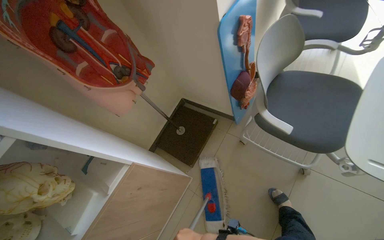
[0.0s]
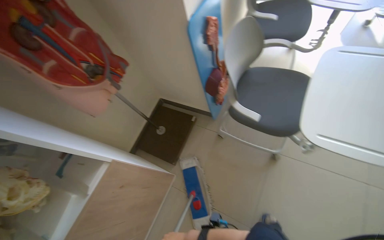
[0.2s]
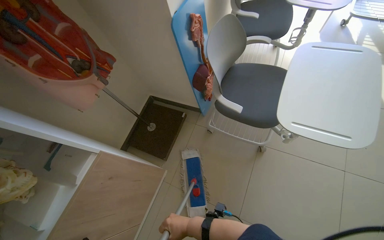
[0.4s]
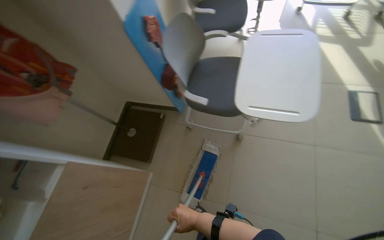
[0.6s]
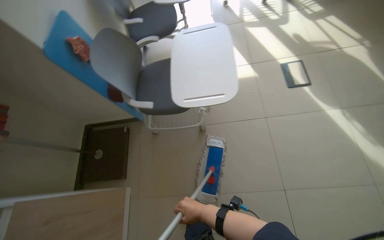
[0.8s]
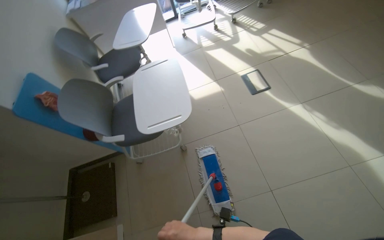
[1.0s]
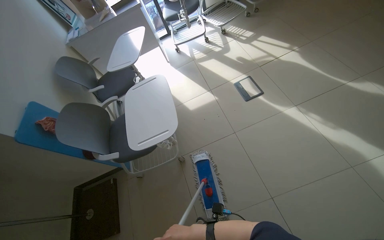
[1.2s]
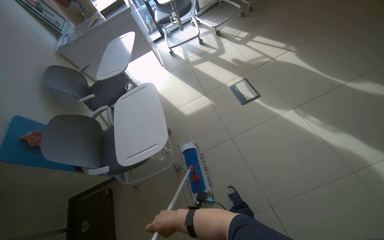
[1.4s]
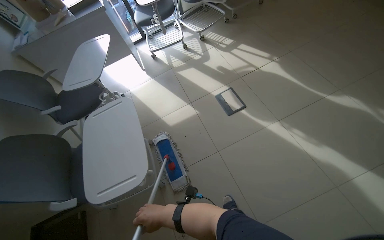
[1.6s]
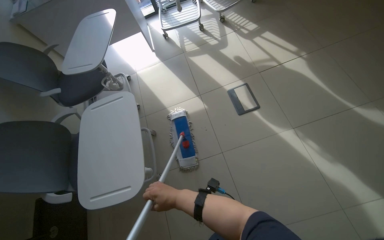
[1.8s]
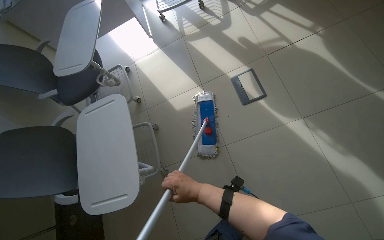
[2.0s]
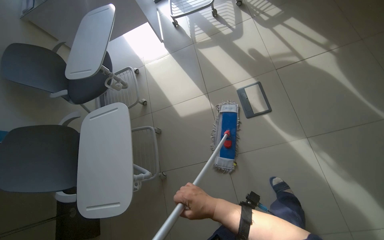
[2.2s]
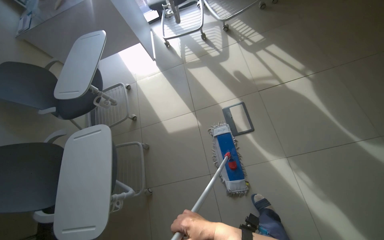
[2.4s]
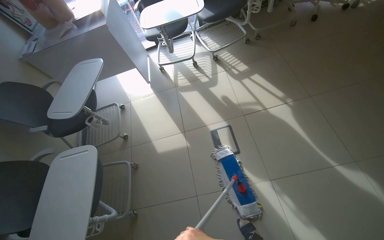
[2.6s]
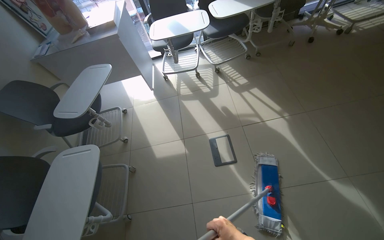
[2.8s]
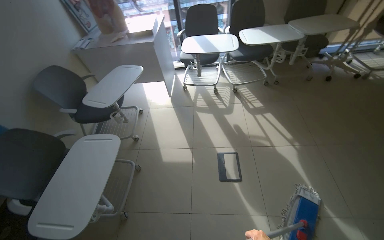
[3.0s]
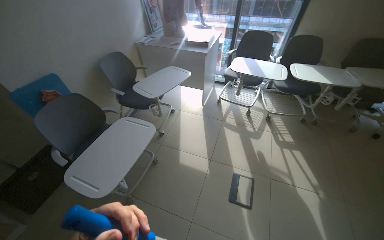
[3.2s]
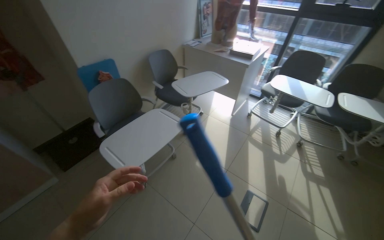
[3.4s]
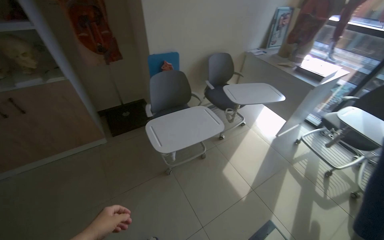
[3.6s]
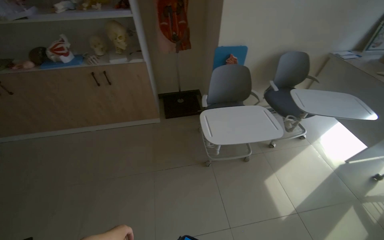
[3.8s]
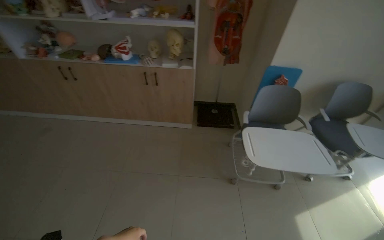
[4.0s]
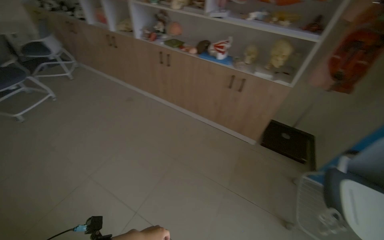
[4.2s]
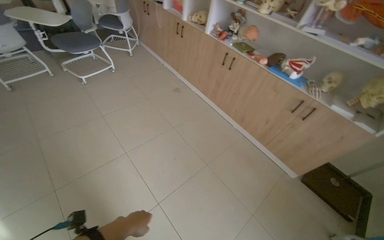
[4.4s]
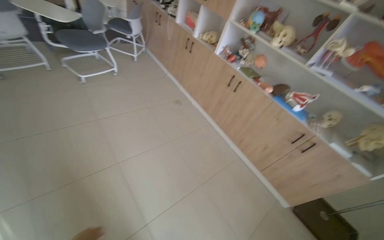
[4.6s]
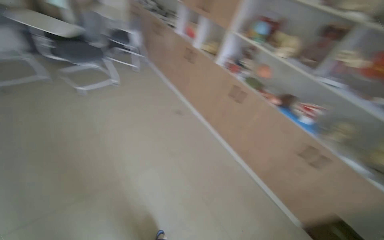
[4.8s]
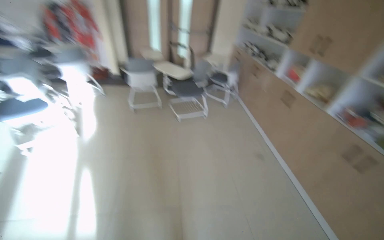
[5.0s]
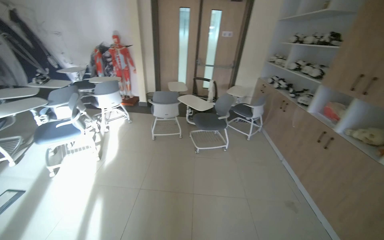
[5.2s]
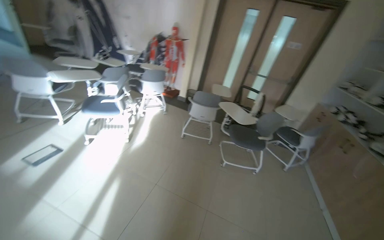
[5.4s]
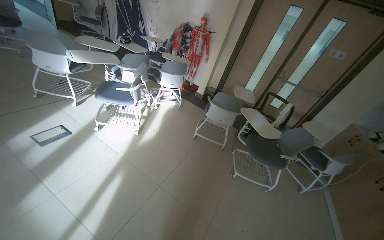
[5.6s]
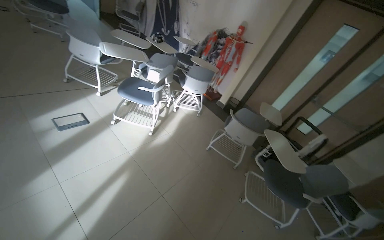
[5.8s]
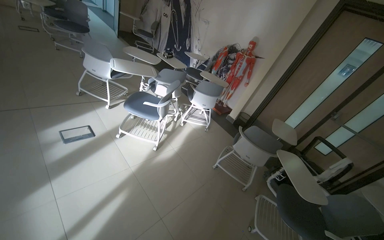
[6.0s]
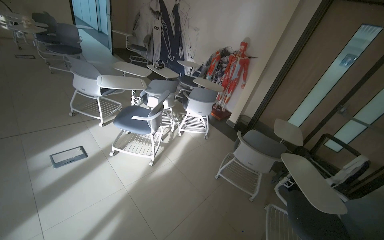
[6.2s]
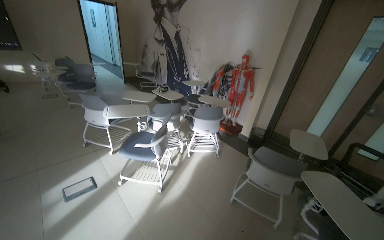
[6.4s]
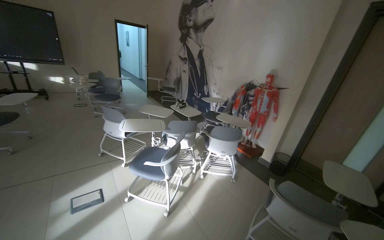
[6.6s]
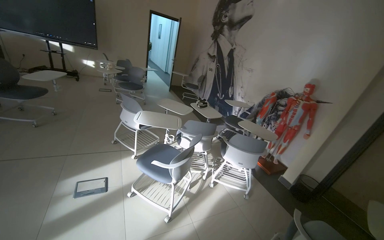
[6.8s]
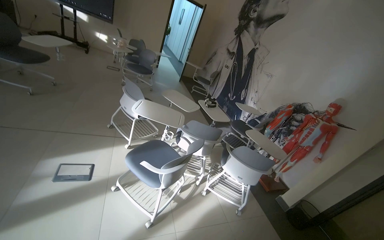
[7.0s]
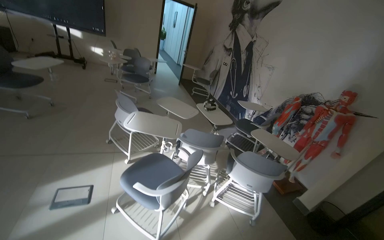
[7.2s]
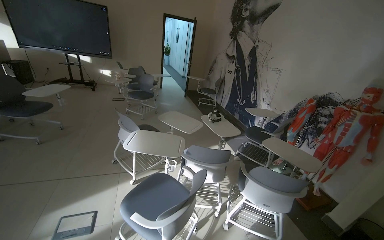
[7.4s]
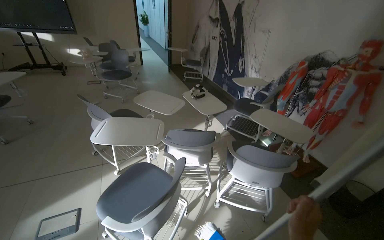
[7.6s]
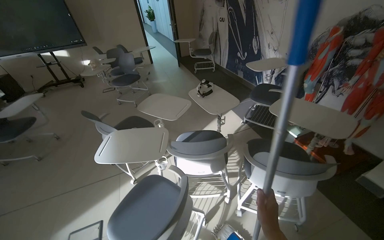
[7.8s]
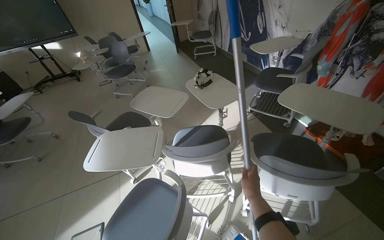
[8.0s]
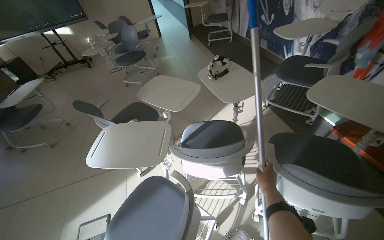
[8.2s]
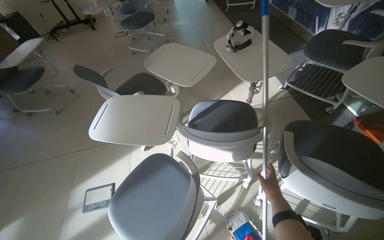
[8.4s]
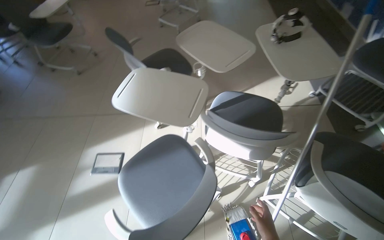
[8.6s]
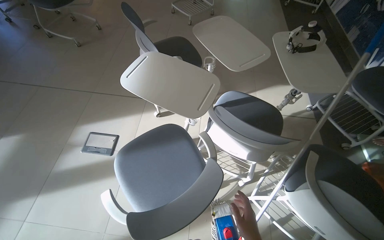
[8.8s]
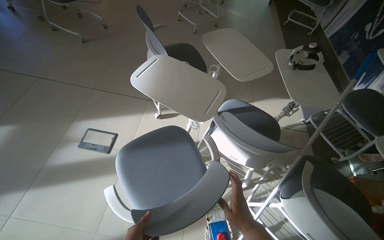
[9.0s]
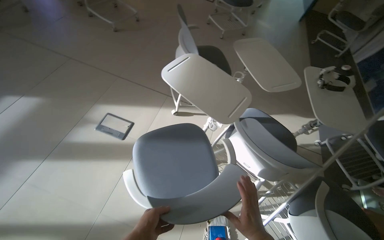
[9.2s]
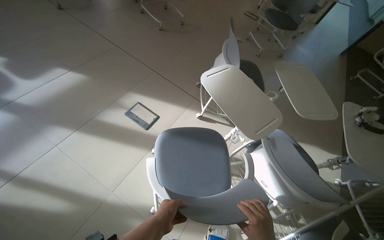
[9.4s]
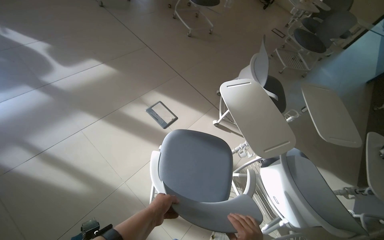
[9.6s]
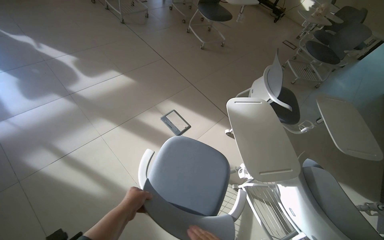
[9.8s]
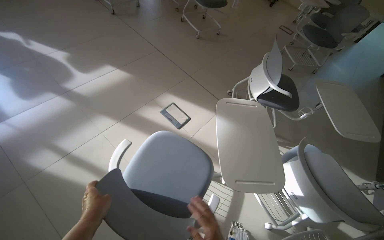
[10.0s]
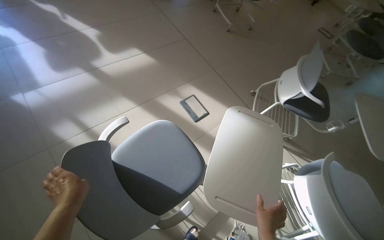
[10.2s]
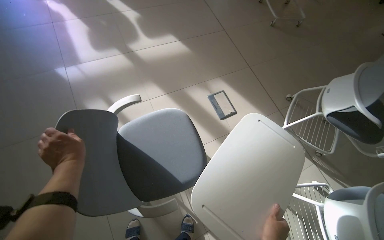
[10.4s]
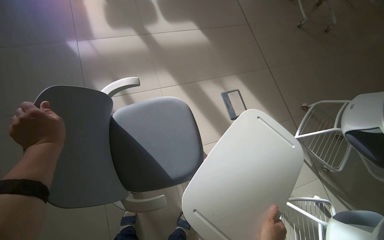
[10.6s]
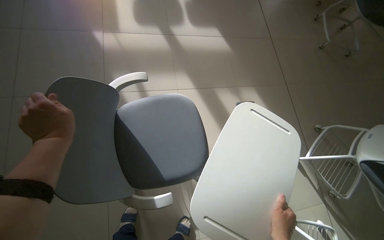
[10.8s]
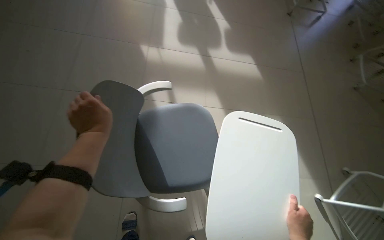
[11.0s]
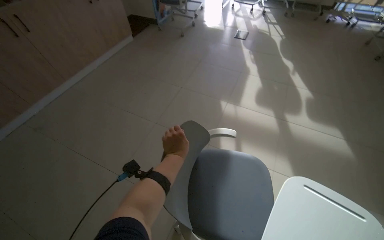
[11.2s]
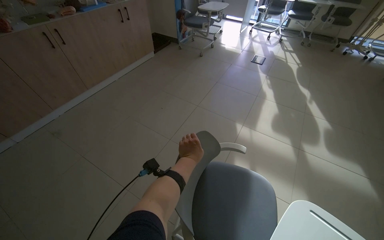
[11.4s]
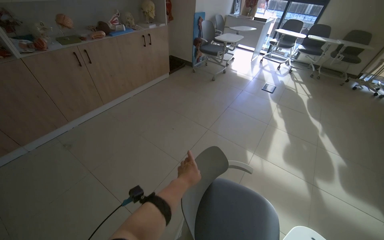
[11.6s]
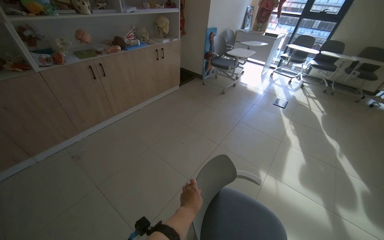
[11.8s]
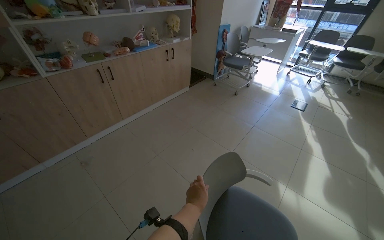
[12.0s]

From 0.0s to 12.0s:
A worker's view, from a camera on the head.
Job: organizing items.
The whole recording: Arranging chairs in room. The worker moves several chairs to clear the floor space.
From 0.0s to 1.6s: The camera travels roughly 80 cm. The head rotates approximately 55 degrees to the right. The view tilts approximately 15 degrees upward.
From 1.6s to 3.0s: The scene turns some 25 degrees clockwise in the picture.
From 3.0s to 4.4s: The camera is carried some 90 cm. The wearer looks some 140 degrees further to the left.
From 4.4s to 6.0s: The camera travels about 1 m. The wearer's head swings roughly 85 degrees to the left. The view tilts approximately 25 degrees upward.
From 6.0s to 7.6s: The camera is carried about 1 m. The view pans to the left by roughly 30 degrees.
From 7.6s to 9.0s: The camera travels some 40 cm. The wearer looks roughly 25 degrees further to the left. The camera pitches downward, by roughly 25 degrees.
From 9.0s to 10.4s: The camera is carried approximately 50 cm. The head turns to the left by about 55 degrees.
From 10.4s to 12.0s: The head travels approximately 40 cm. The wearer's head swings about 70 degrees to the left. The camera pitches upward, by roughly 40 degrees.

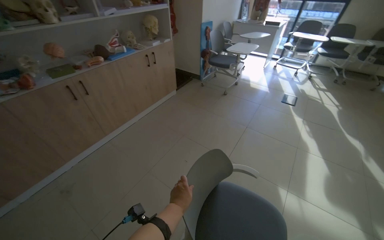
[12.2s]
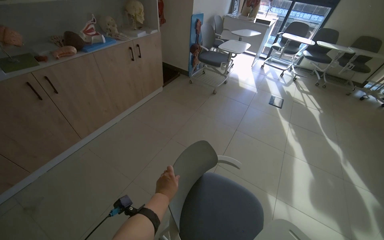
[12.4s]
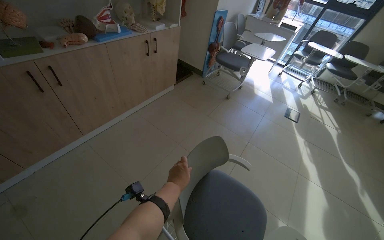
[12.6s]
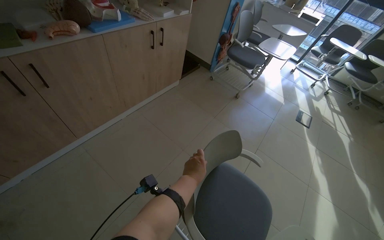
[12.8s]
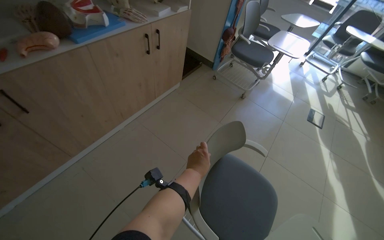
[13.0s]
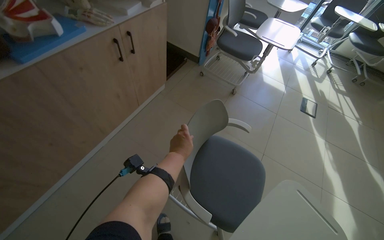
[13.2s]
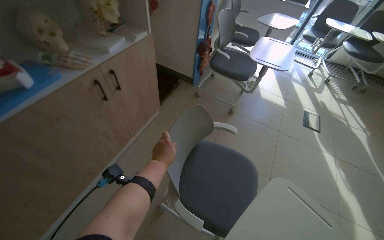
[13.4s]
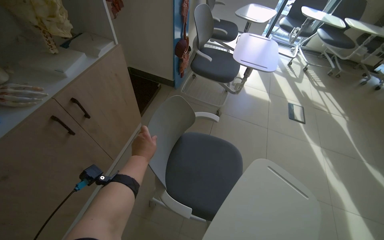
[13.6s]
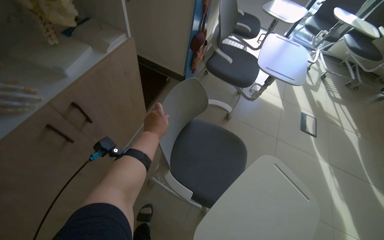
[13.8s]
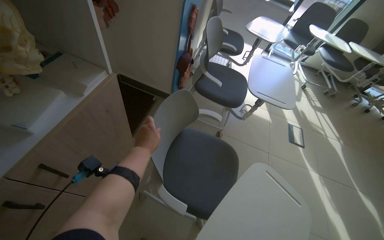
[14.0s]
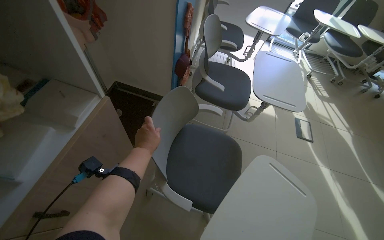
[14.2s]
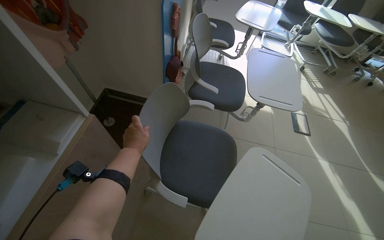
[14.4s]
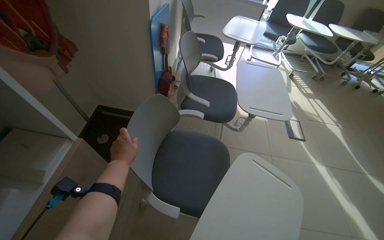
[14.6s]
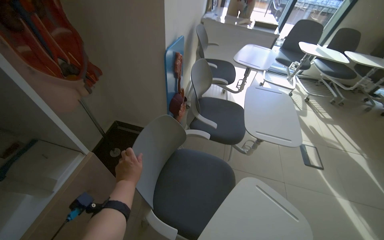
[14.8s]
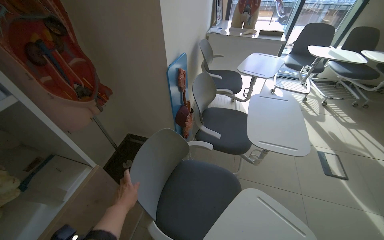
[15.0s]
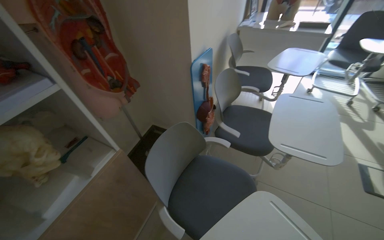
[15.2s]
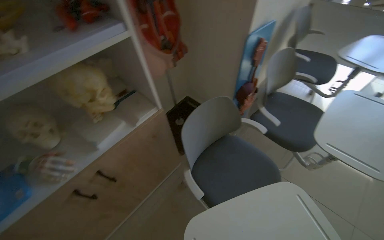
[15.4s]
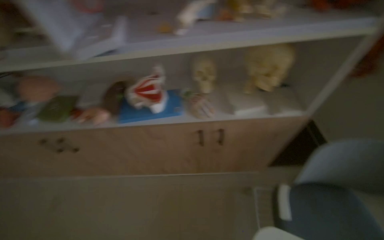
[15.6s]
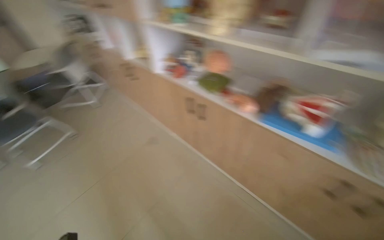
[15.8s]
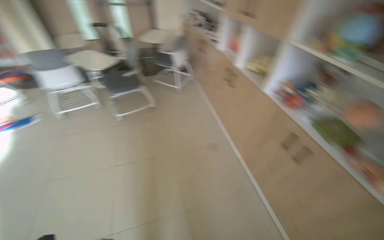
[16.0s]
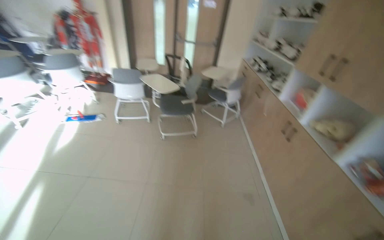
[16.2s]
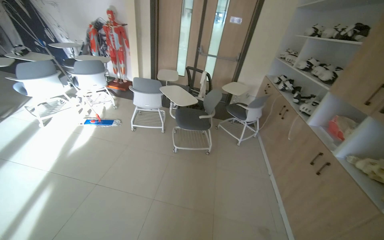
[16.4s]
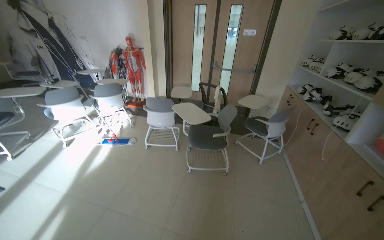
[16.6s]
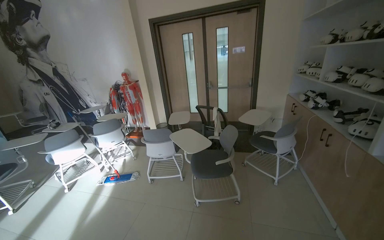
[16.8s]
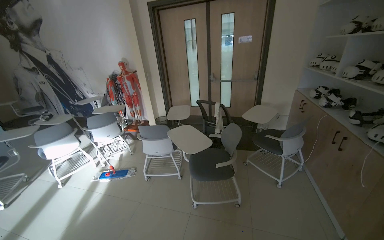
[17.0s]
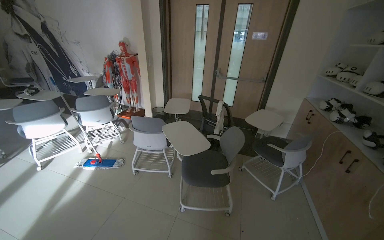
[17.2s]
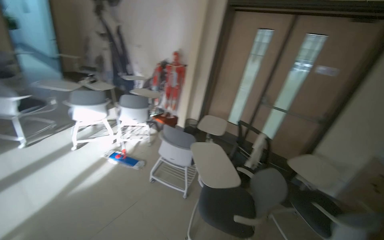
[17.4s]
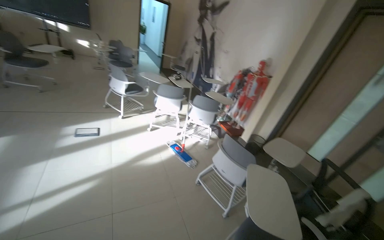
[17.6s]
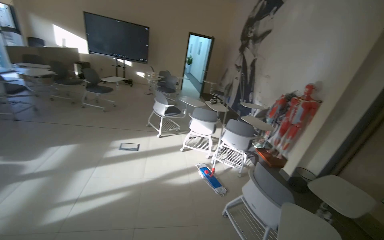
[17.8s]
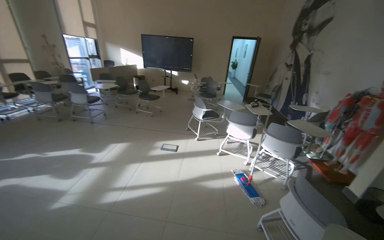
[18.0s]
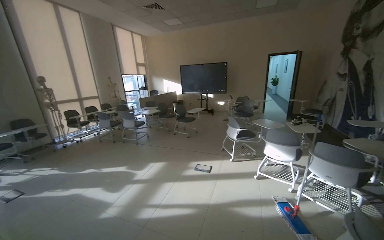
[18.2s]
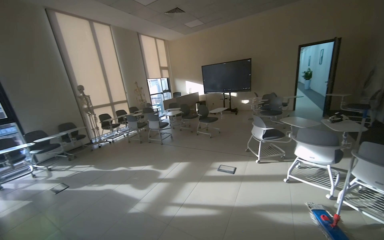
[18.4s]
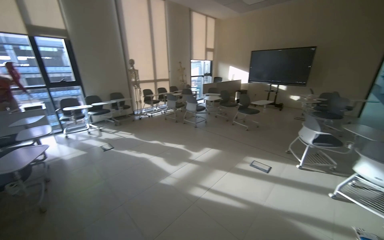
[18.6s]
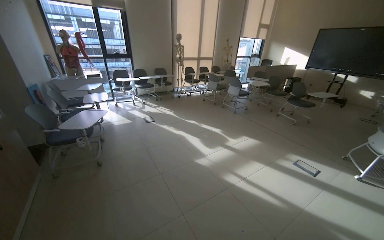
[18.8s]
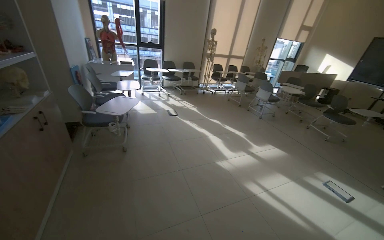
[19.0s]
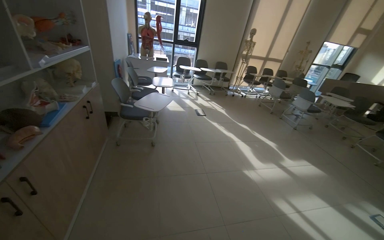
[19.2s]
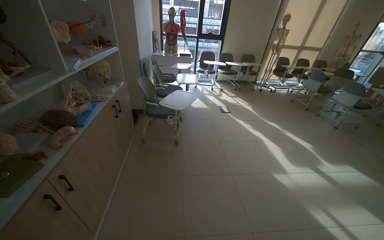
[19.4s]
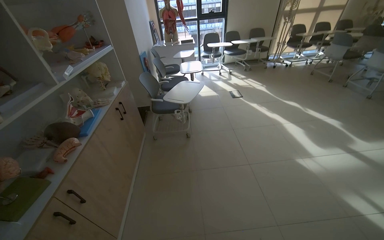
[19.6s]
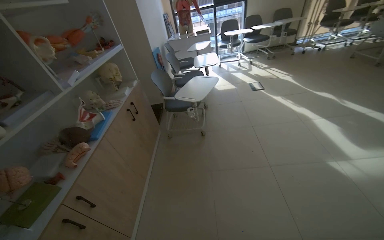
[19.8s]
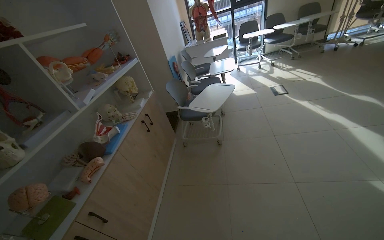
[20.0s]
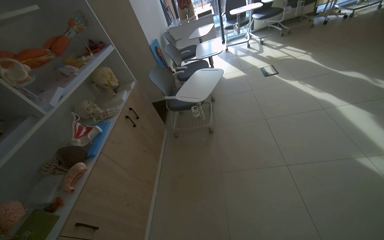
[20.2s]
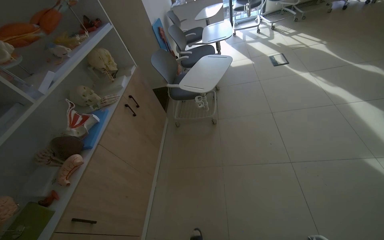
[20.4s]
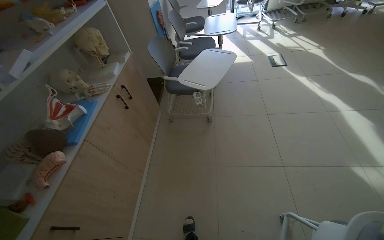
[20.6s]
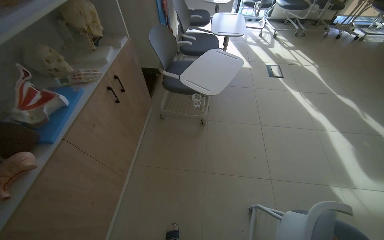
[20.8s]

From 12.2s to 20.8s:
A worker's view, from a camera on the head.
Job: organizing items.
The whole recording: Arranging chairs in room. The worker moves several chairs to clear the floor space.
From 12.2s to 13.6s: The camera is carried approximately 1.5 m. The camera pitches downward, by roughly 15 degrees.
From 13.6s to 15.0s: The head travels about 50 cm.
From 15.0s to 16.6s: The wearer moves approximately 1 m. The head turns to the left by some 180 degrees.
From 16.6s to 18.0s: The camera travels about 90 cm. The head turns to the left by about 80 degrees. The camera pitches upward, by roughly 20 degrees.
From 18.0s to 19.4s: The camera is carried about 60 cm. The wearer looks approximately 75 degrees further to the left.
From 19.4s to 20.8s: The camera travels about 60 cm. The view tips downward by some 20 degrees.
